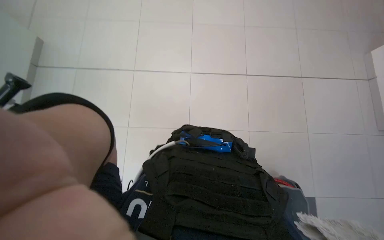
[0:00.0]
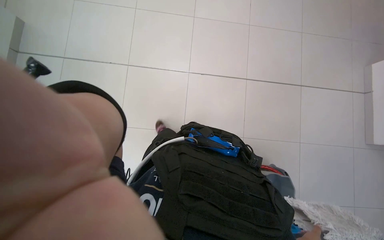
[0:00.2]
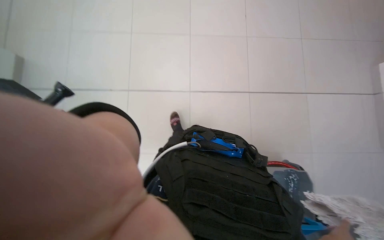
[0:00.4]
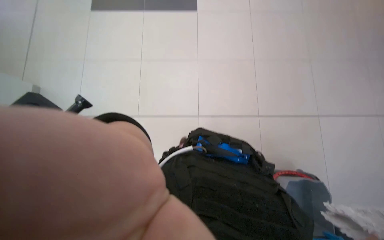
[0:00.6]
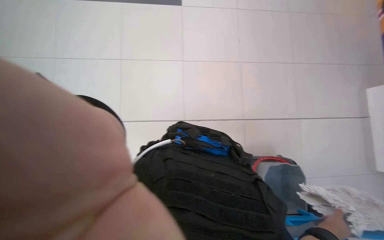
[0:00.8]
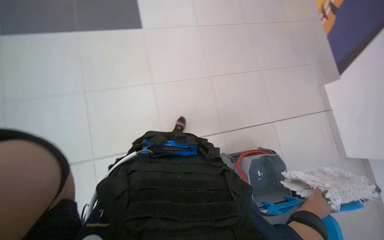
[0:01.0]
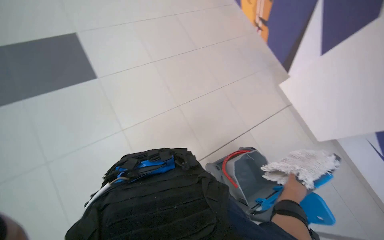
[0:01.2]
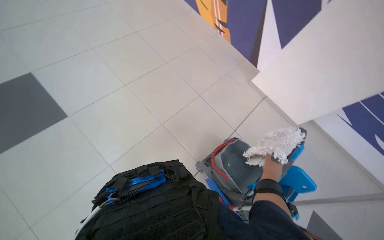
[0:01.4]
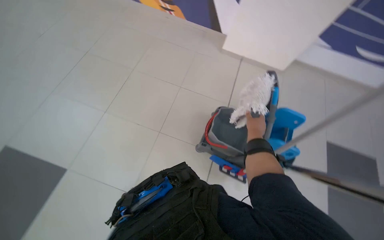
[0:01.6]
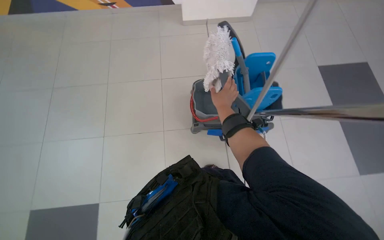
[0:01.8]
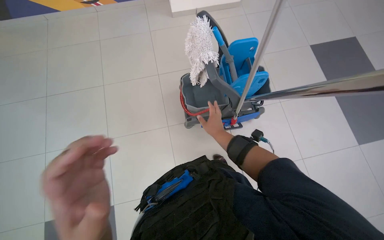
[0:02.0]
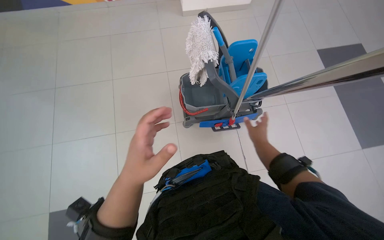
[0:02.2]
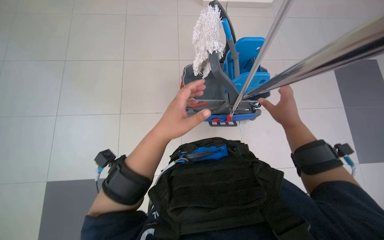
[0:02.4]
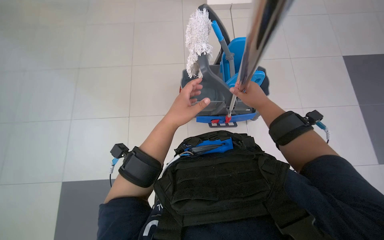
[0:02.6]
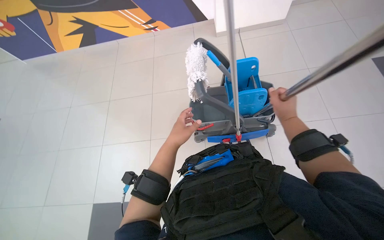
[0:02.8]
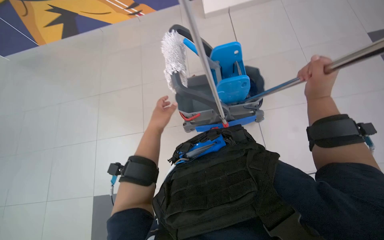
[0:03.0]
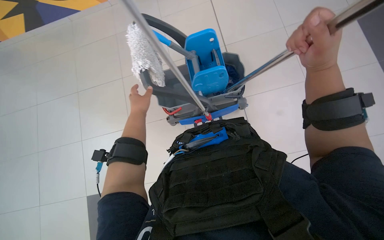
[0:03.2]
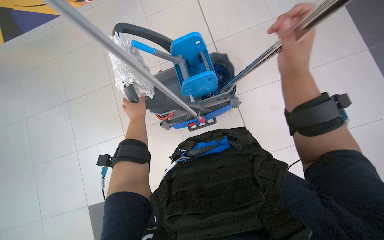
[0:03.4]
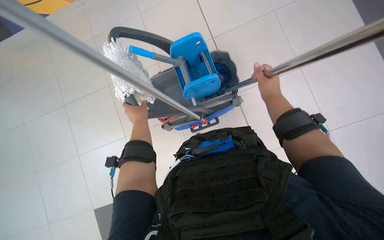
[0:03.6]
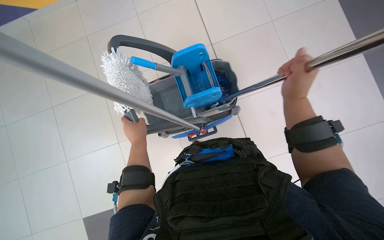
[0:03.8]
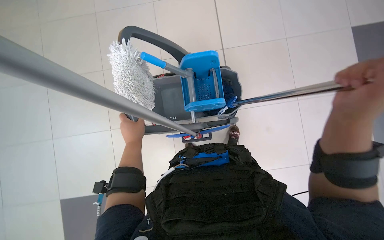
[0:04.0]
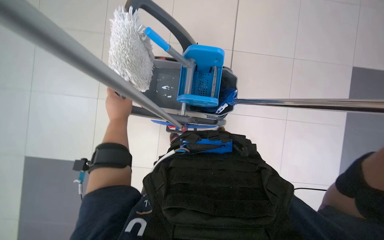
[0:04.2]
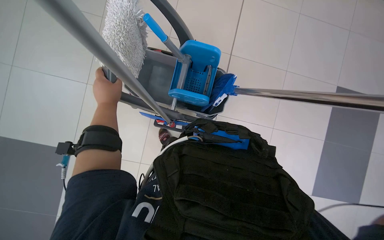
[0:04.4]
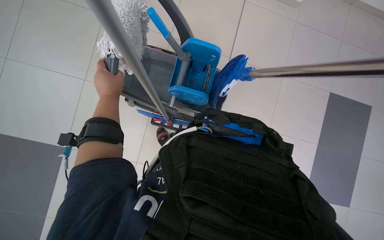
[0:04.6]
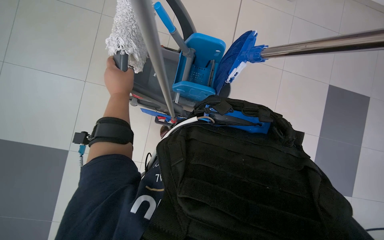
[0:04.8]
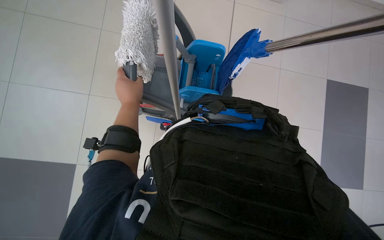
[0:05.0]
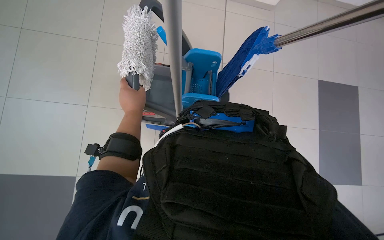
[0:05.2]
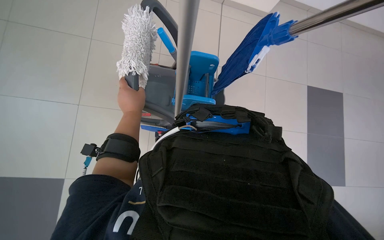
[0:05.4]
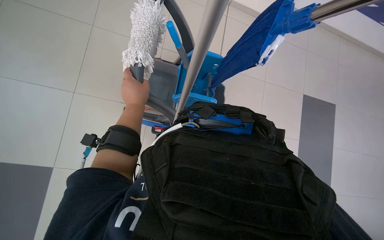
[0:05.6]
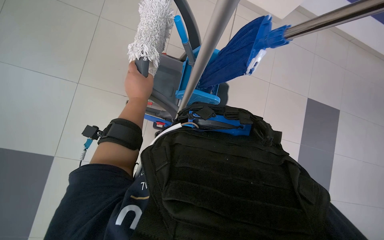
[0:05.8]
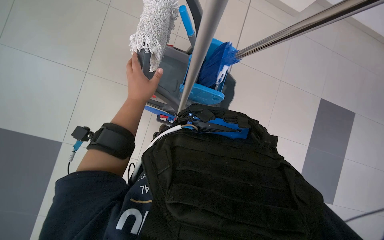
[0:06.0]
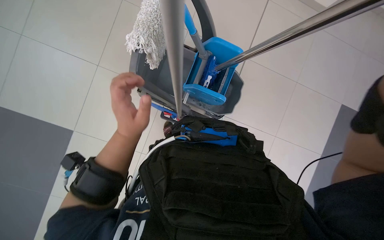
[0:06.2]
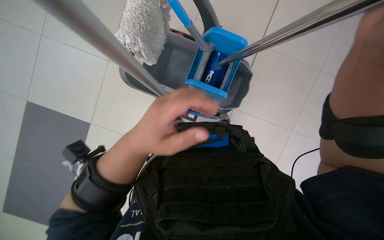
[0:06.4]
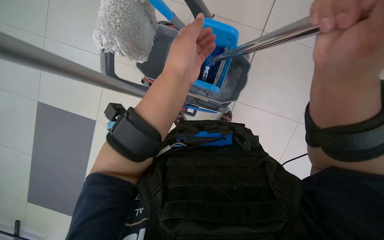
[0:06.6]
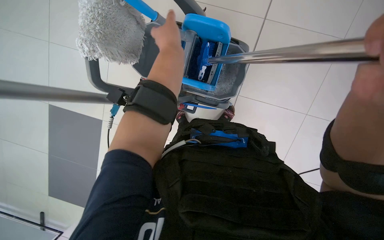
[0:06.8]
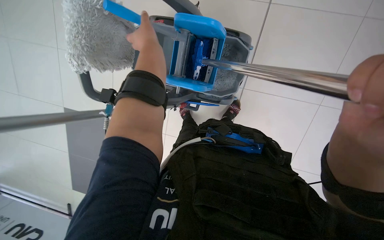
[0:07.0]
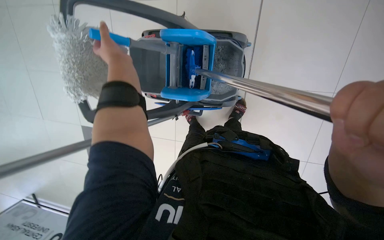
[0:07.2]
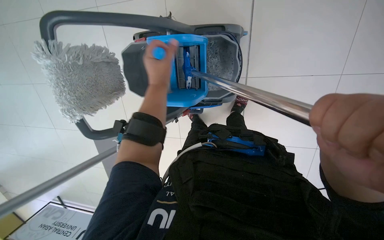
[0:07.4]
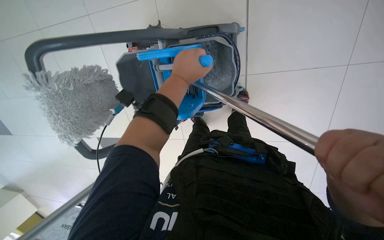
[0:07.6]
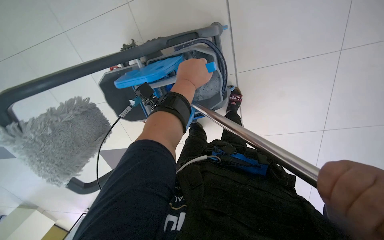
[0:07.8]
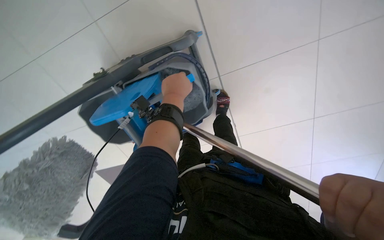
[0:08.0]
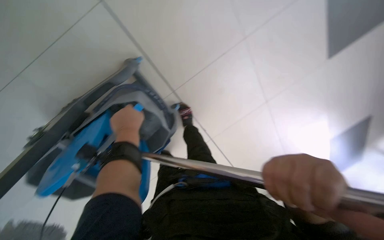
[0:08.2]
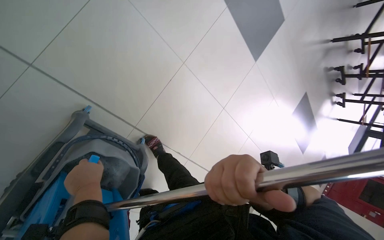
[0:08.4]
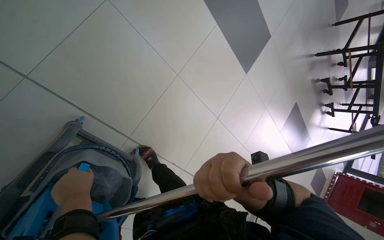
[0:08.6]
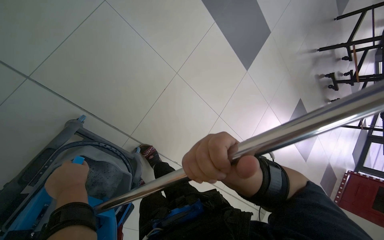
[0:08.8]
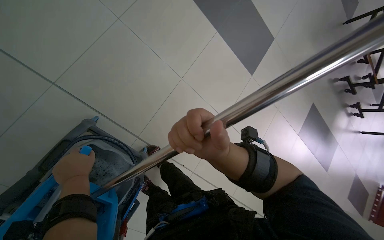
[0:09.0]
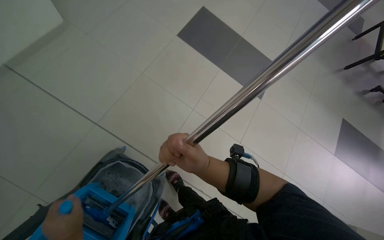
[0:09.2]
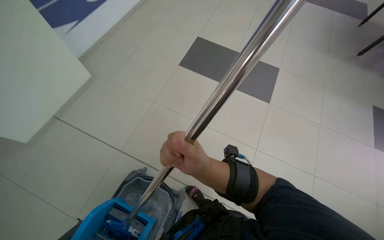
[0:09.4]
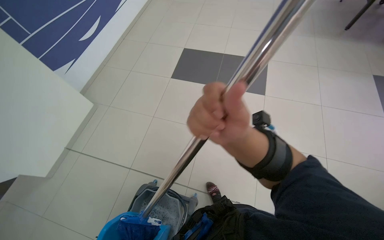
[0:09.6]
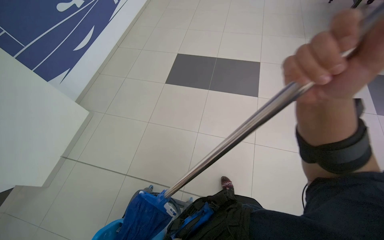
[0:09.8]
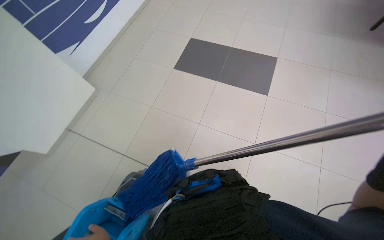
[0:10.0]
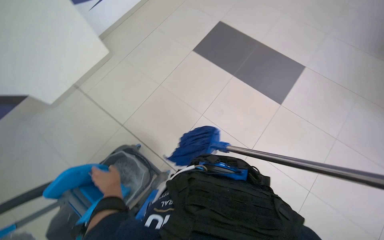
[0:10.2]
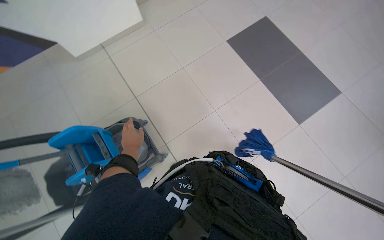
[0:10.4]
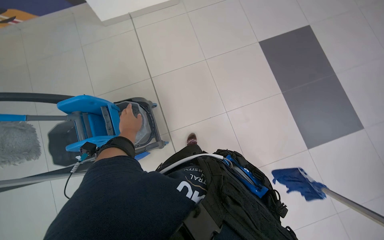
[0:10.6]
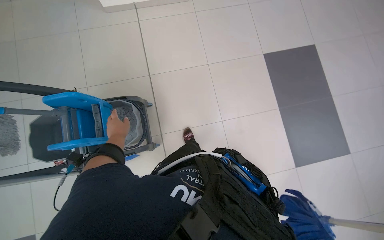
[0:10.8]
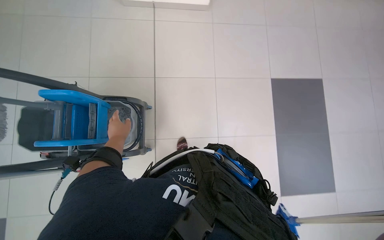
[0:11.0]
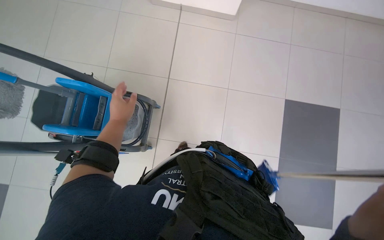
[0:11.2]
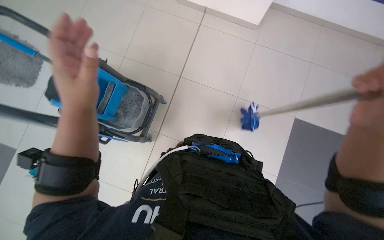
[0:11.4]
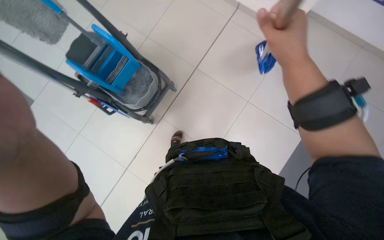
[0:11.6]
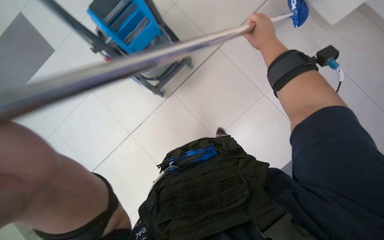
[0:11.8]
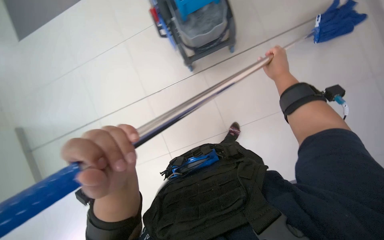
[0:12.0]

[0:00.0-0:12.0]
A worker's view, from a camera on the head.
Job: mopping floor.
The whole recording: Mopping the floor. The worker wrings the mop head, attaches it to the handle, and mops the floor.
0:00.0 to 0:01.6: The wearer's head swings approximately 50 degrees to the right.
0:01.6 to 0:03.0: The right hand moves left and right over approximately 25 cm, changing direction 3 times.
0:03.0 to 0:04.4: The camera sweeps to the right, by about 20 degrees.
0:06.0 to 0:07.6: The camera sweeps to the left, by roughly 15 degrees. The scene rotates counterclockwise by about 40 degrees.
0:07.6 to 0:09.0: The head rotates about 70 degrees to the right. The wearer looks approximately 25 degrees further upward.
0:09.0 to 0:10.4: The wearer looks about 30 degrees further to the left.
0:10.4 to 0:12.0: The head rotates roughly 85 degrees to the left.

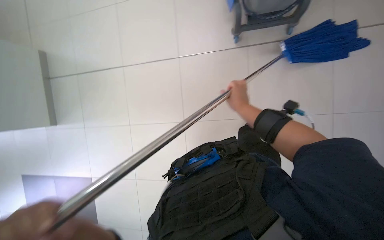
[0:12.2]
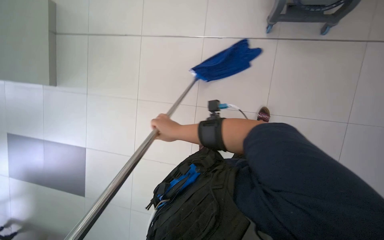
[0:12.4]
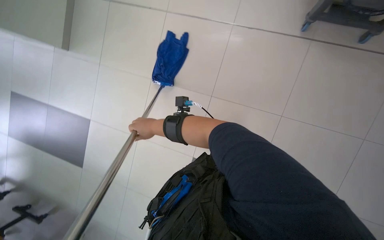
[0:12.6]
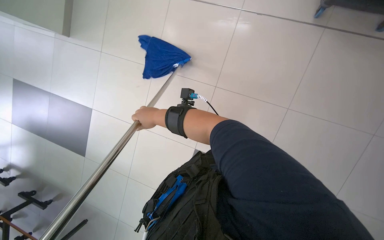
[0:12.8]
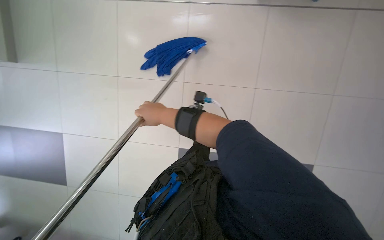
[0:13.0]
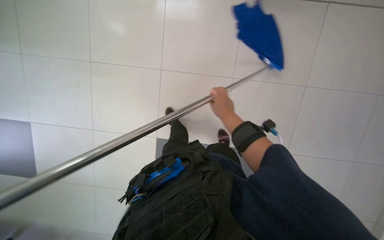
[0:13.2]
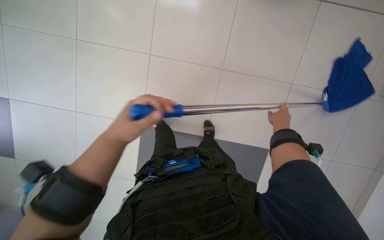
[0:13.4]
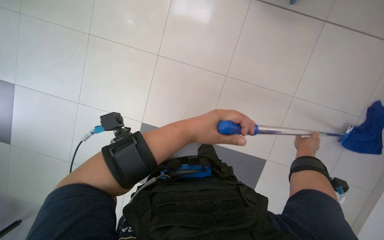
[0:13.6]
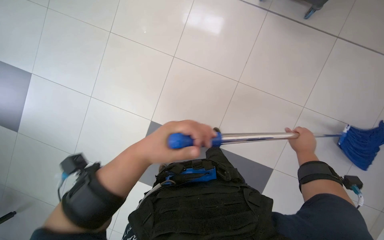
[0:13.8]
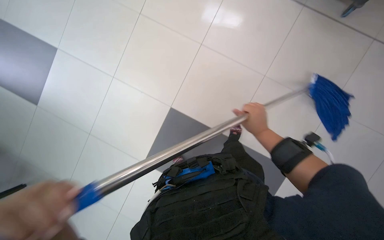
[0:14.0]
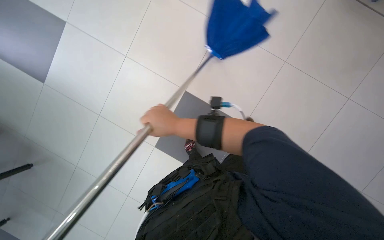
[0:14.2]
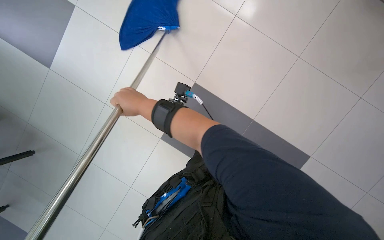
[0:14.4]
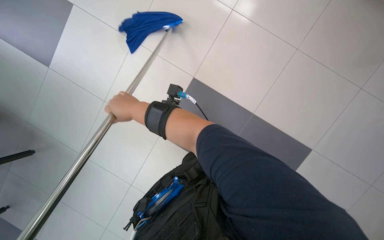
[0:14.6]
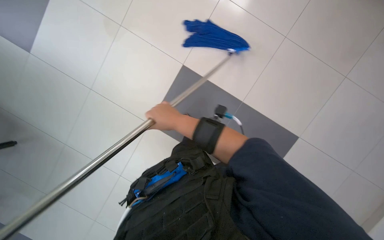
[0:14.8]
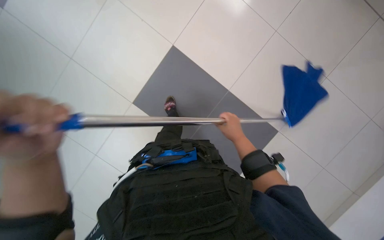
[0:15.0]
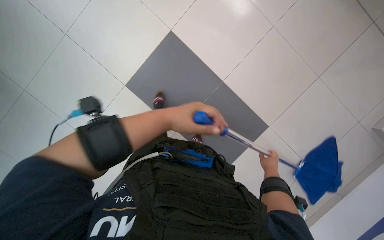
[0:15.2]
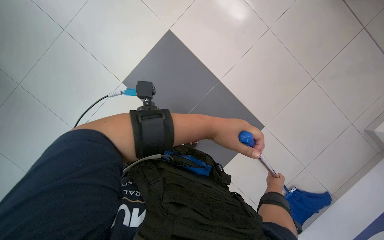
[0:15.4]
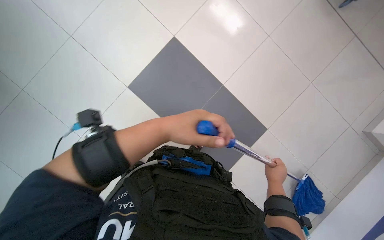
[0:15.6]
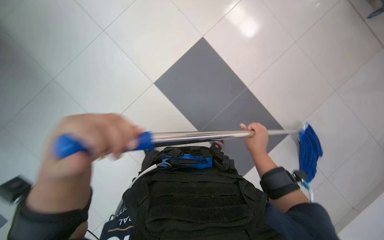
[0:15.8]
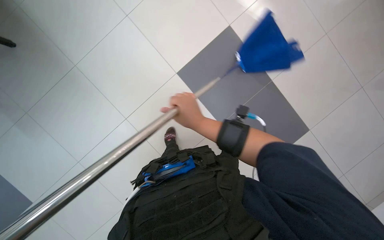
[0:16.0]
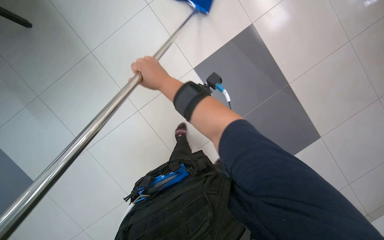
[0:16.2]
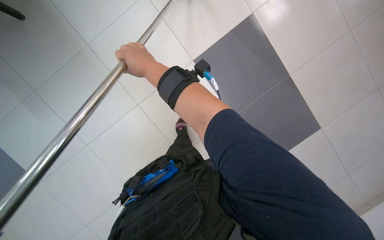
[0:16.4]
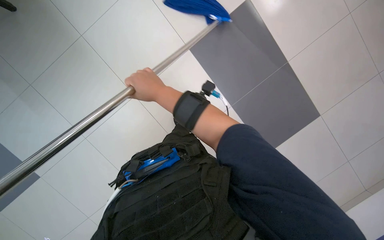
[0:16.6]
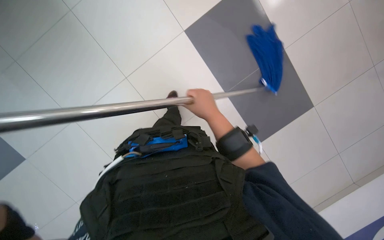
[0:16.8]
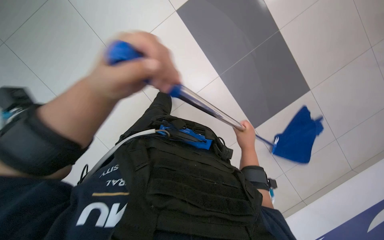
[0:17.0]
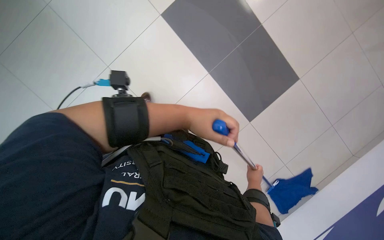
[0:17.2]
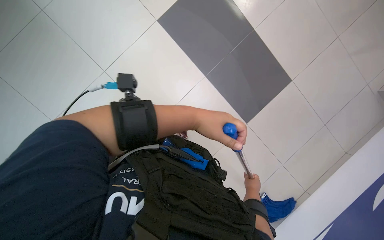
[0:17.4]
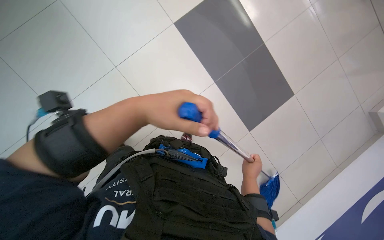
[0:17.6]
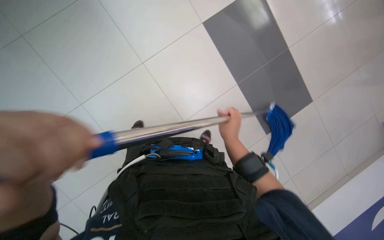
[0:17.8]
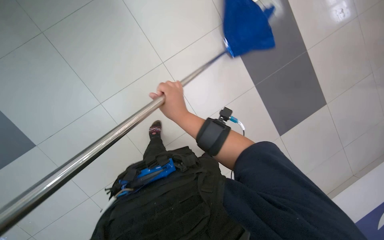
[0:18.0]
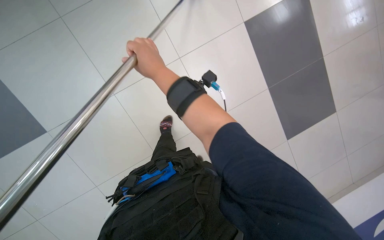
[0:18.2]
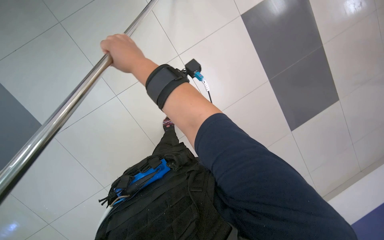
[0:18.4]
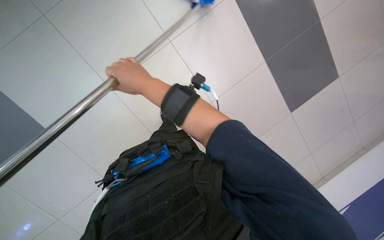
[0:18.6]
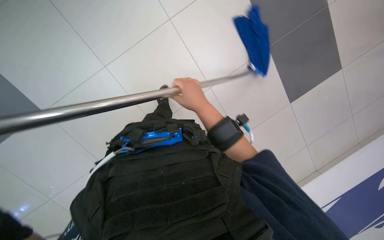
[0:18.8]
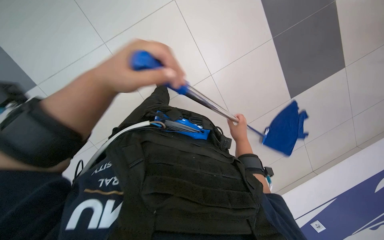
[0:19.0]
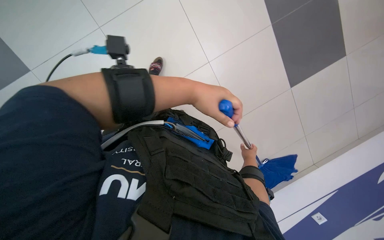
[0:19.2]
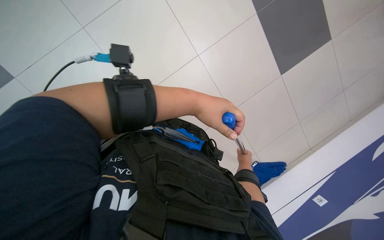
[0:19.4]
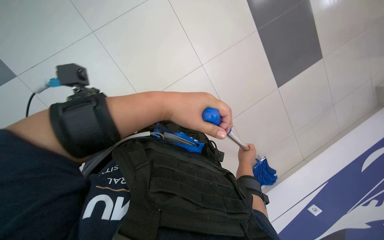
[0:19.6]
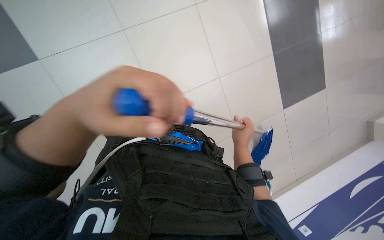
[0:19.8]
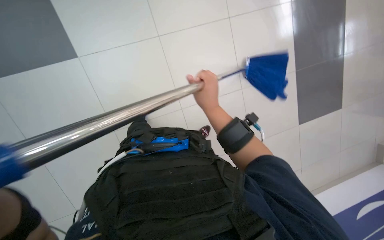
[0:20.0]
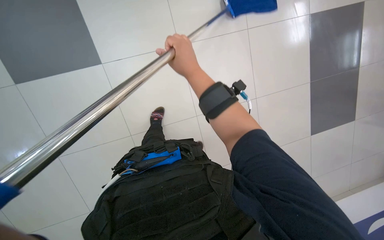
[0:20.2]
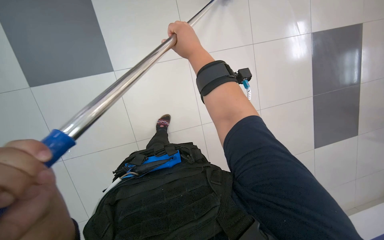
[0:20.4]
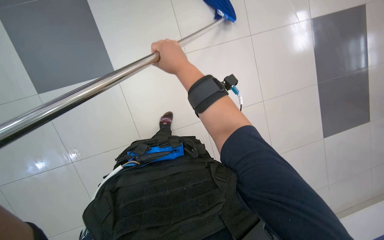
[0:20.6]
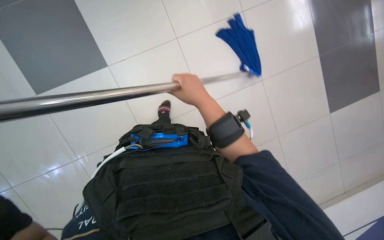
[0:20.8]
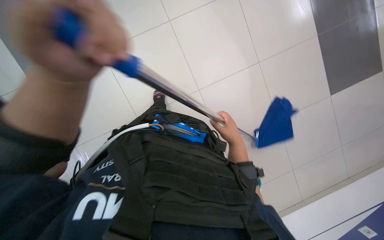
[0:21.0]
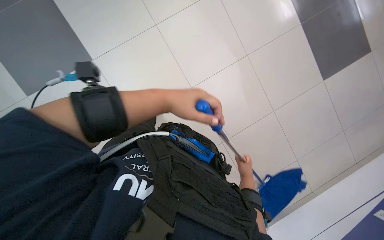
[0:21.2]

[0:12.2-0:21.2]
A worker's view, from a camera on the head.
Job: mopping floor.
The whole recording: Mopping the floor. The worker wrings the mop head, attaches it to the handle, and mops the floor.
0:12.2 to 0:13.8: The right hand moves to the right, approximately 20 cm.
0:13.8 to 0:15.2: The right hand is displaced farther from the camera by about 10 cm, and moves approximately 50 cm to the left and comes back.
0:15.2 to 0:16.6: The right hand is displaced to the left and up the picture by about 35 cm.
0:16.6 to 0:18.2: The scene turns about 35 degrees clockwise in the picture.
0:18.2 to 0:19.8: The right hand is displaced farther from the camera and down the picture by about 40 cm.
0:19.8 to 0:21.2: The scene rotates clockwise by some 40 degrees.
